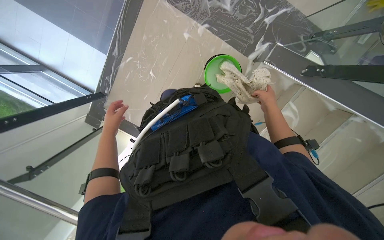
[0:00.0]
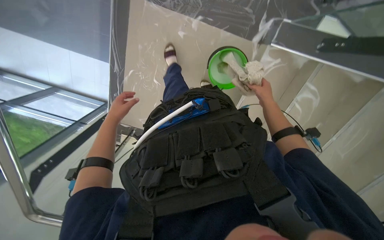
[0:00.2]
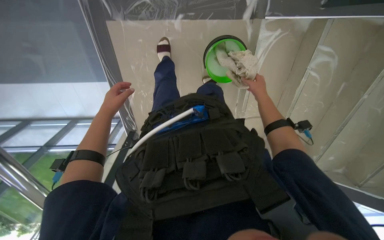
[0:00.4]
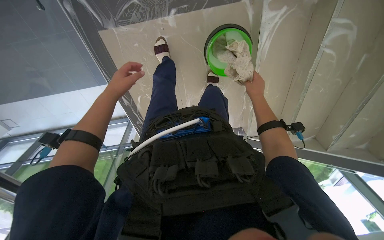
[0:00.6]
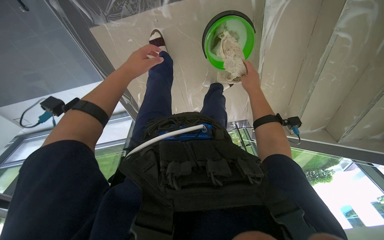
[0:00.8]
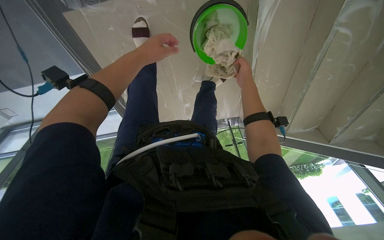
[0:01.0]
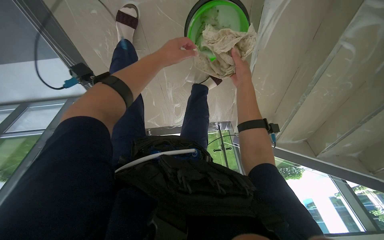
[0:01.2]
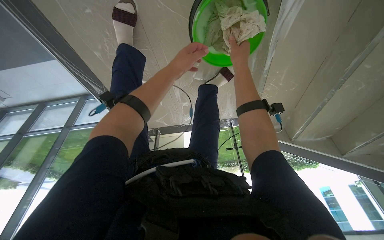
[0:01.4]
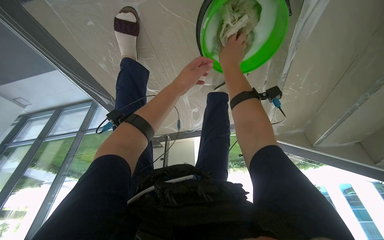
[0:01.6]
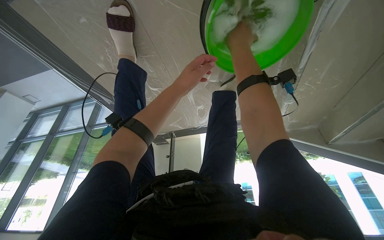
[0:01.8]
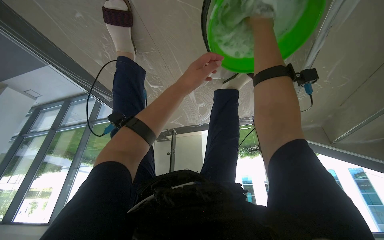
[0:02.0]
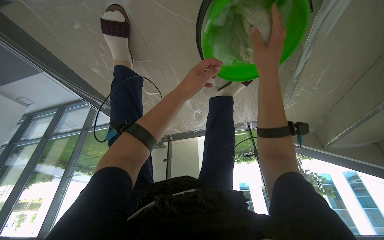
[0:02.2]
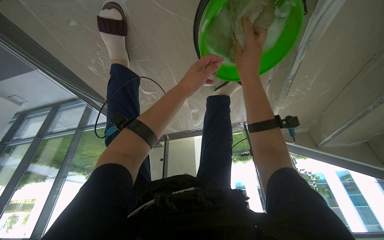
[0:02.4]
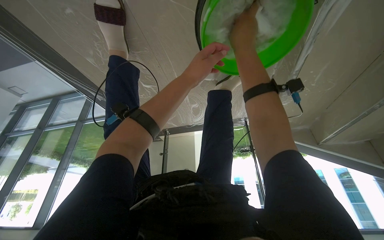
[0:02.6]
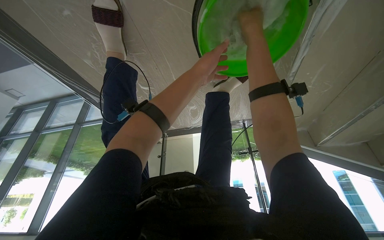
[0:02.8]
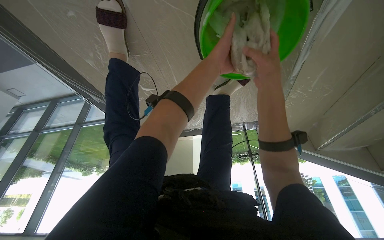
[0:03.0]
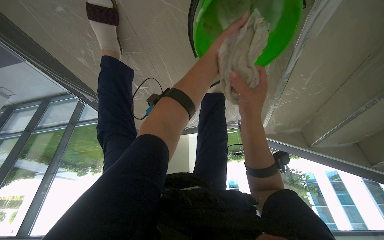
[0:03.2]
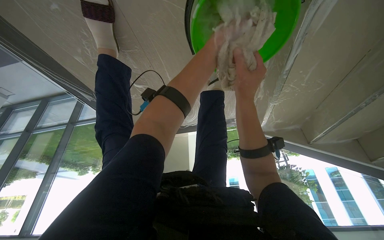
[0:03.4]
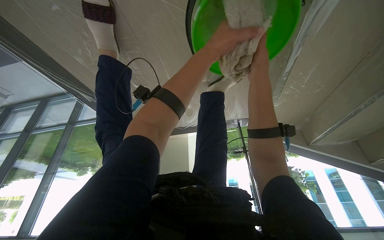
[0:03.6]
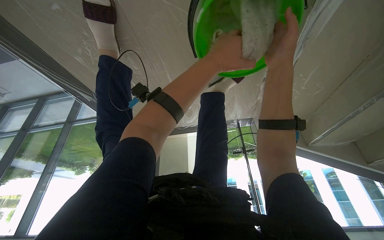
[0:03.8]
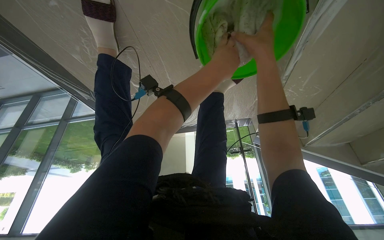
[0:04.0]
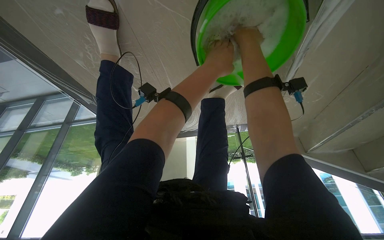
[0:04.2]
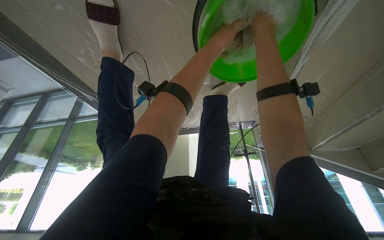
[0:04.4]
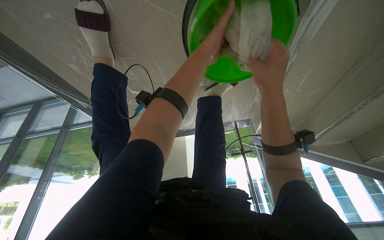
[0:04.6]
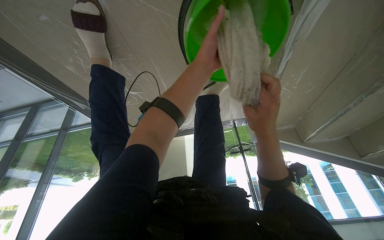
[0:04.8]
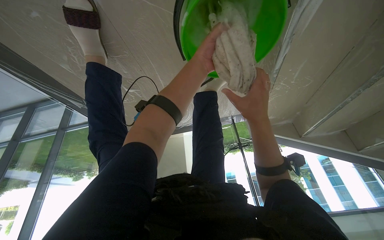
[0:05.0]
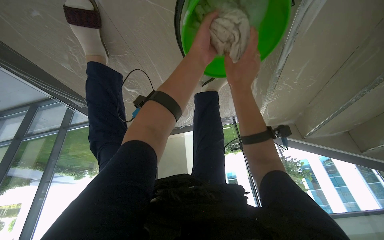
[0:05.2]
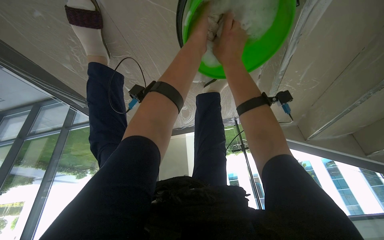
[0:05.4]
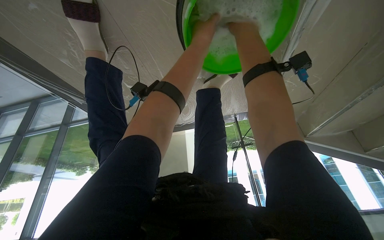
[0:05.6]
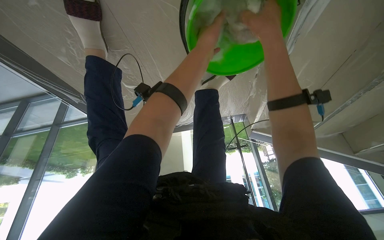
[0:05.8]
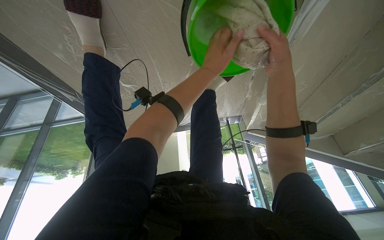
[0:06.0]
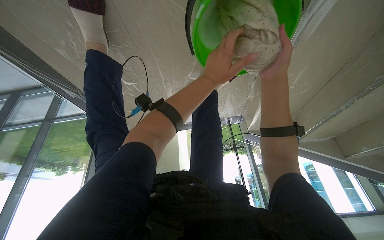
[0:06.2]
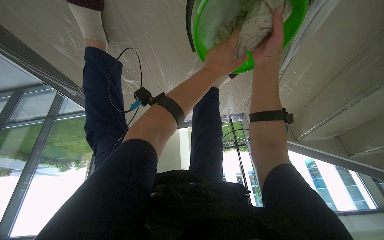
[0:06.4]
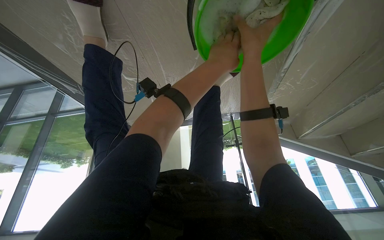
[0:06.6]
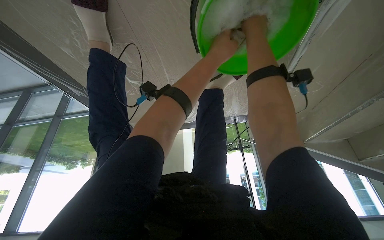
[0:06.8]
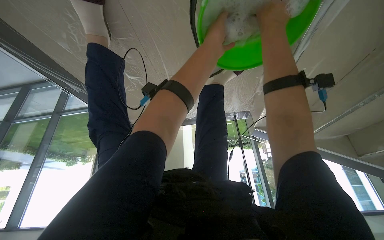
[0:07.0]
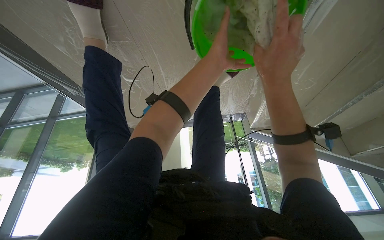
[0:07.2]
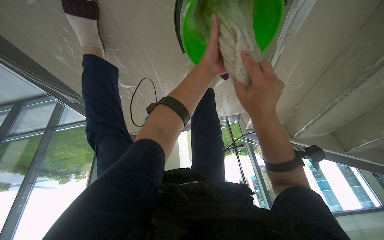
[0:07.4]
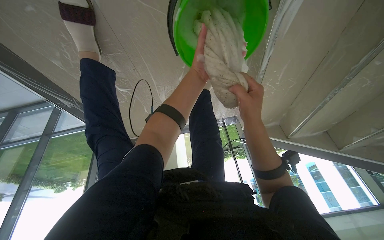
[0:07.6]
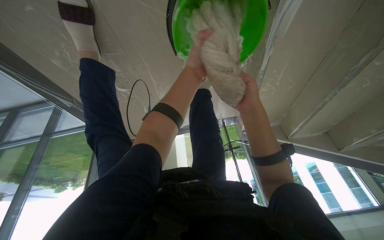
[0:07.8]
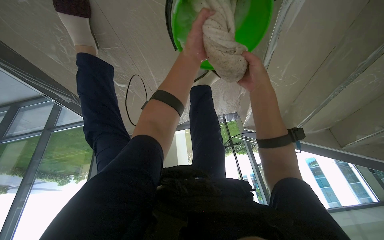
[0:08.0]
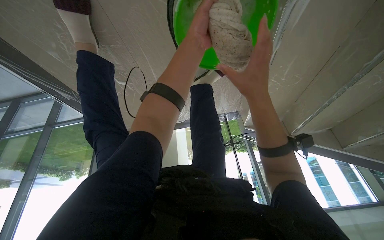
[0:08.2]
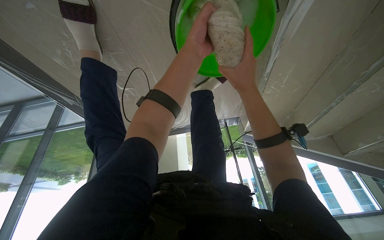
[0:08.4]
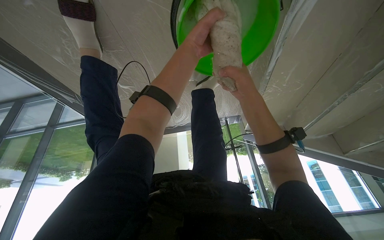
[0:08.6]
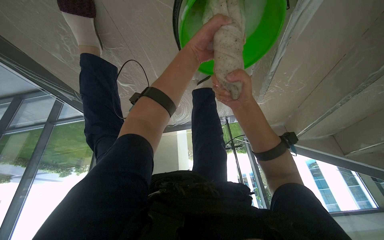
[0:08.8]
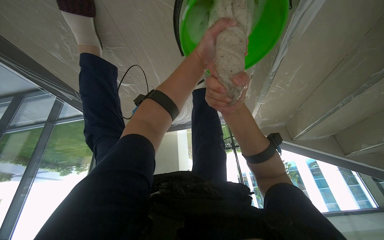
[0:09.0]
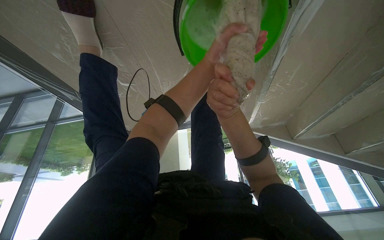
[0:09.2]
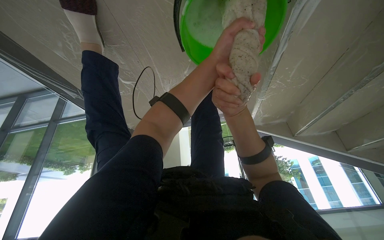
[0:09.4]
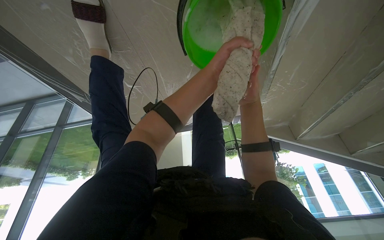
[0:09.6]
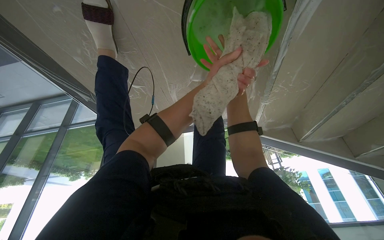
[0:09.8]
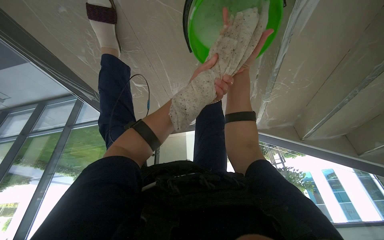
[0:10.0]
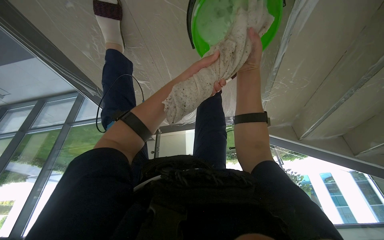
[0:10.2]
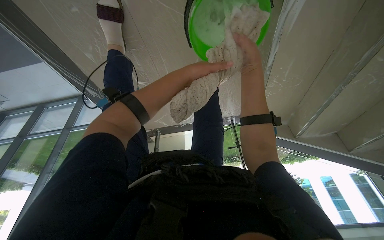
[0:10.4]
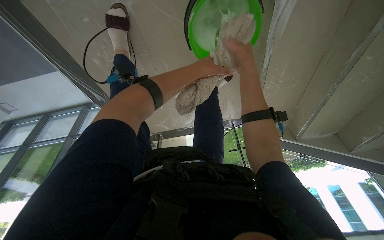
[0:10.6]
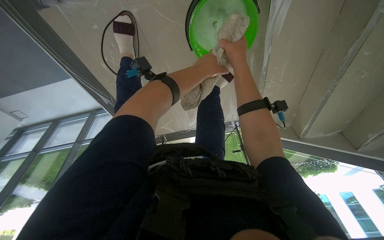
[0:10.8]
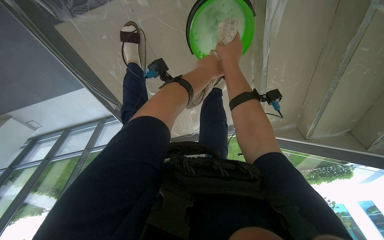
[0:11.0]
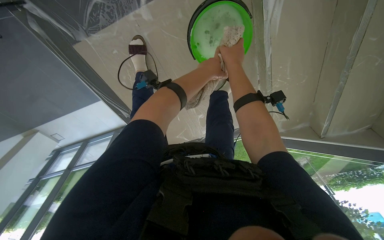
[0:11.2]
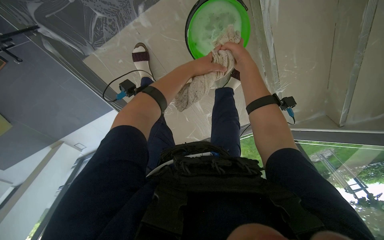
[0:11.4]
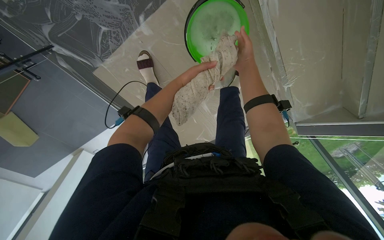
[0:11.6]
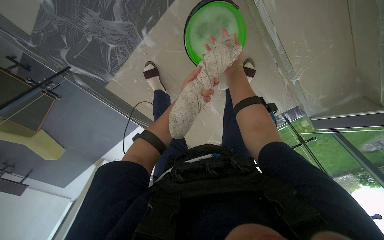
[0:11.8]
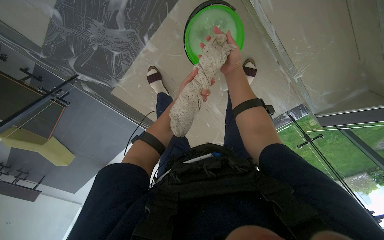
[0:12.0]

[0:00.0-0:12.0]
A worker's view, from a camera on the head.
Job: wiping surfaces.
The whole recording: Wiping stairs and railings. The worker wipes the glass railing and the underside of the stairs with a cloth.
0:00.0 to 0:01.6: The camera travels about 50 cm. The camera sweeps to the left, by some 15 degrees. The camera pitches downward, by roughly 15 degrees. The scene turns roughly 35 degrees counterclockwise in the picture.
0:01.6 to 0:03.0: The left hand moves up the picture and to the right, roughly 15 cm; the right hand swings up and down the picture, roughly 15 cm each way, with 3 reversals.
0:03.0 to 0:04.4: The right hand is displaced up the picture by about 15 cm.
0:04.4 to 0:06.0: The right hand swings up and down the picture, about 25 cm each way, with 2 reversals.
0:06.0 to 0:07.6: The right hand is displaced down the picture by about 15 cm.
0:09.0 to 0:10.4: The left hand reaches roughly 5 cm farther from the camera, then returns.
0:10.4 to 0:12.0: The camera is aimed about 25 degrees further to the left. The wearer looks some 15 degrees further upward.

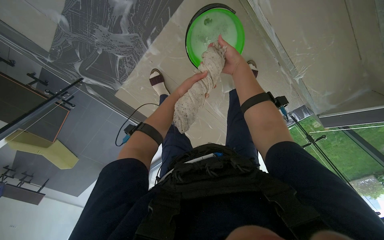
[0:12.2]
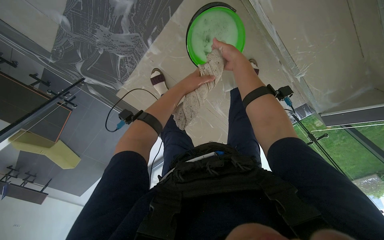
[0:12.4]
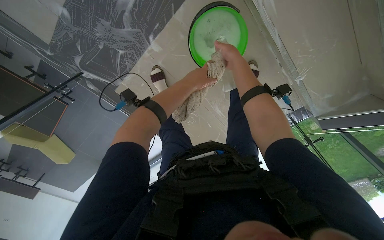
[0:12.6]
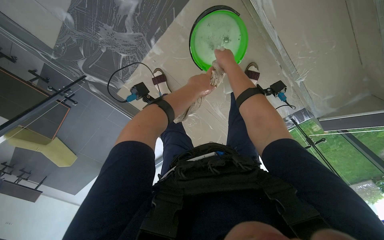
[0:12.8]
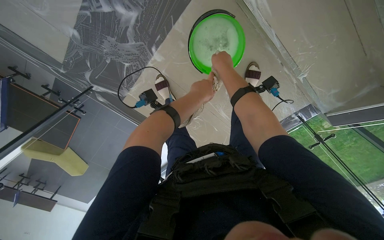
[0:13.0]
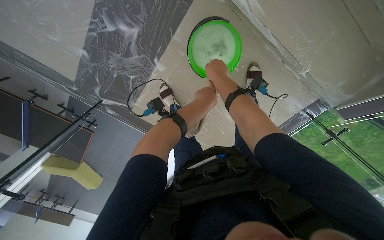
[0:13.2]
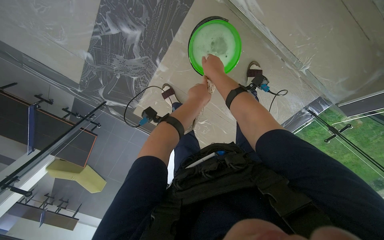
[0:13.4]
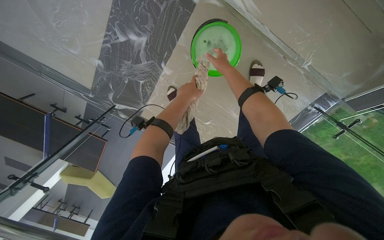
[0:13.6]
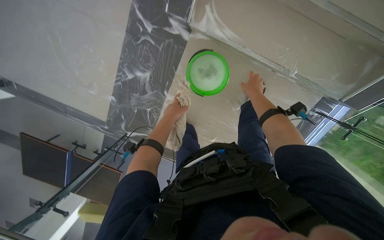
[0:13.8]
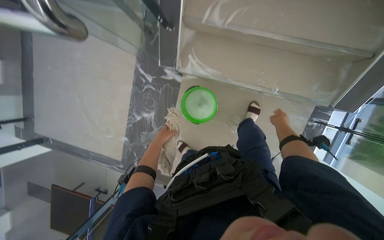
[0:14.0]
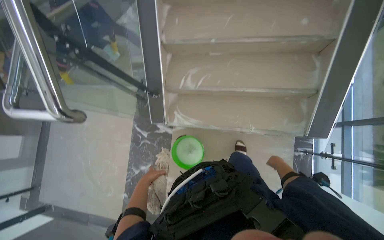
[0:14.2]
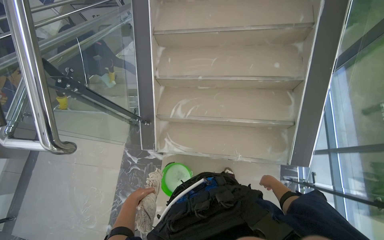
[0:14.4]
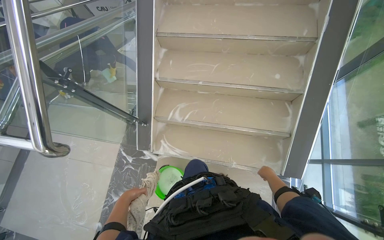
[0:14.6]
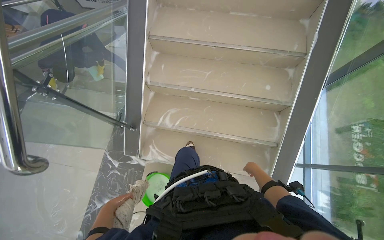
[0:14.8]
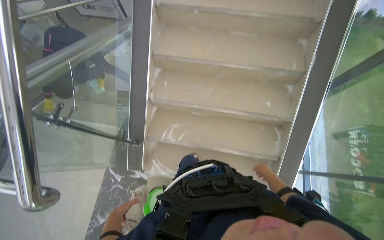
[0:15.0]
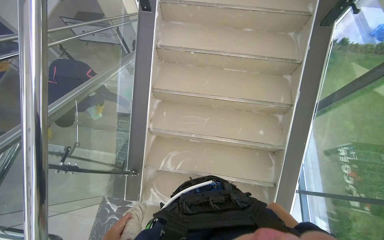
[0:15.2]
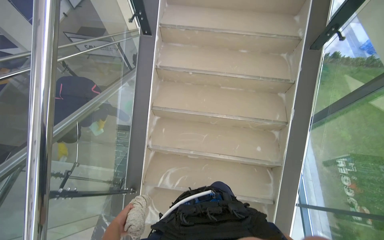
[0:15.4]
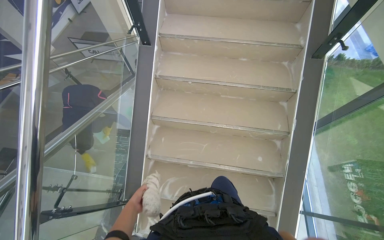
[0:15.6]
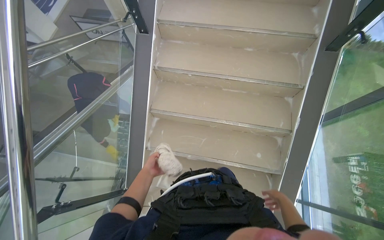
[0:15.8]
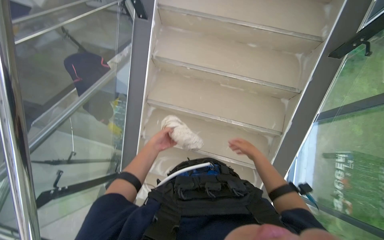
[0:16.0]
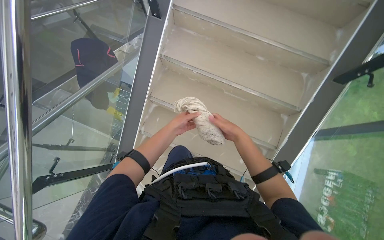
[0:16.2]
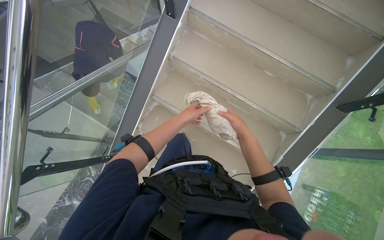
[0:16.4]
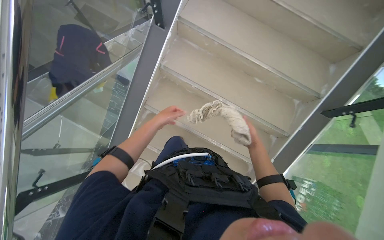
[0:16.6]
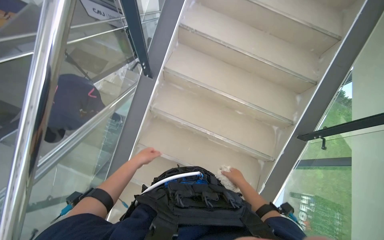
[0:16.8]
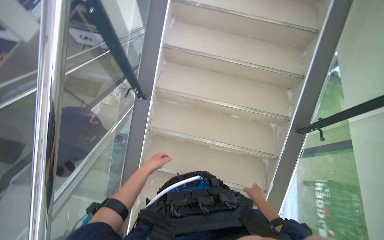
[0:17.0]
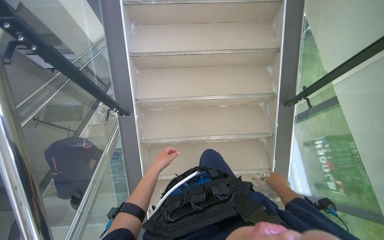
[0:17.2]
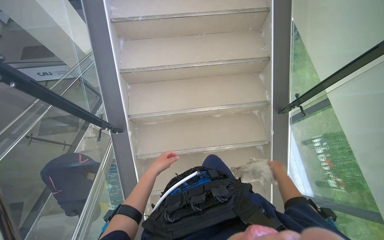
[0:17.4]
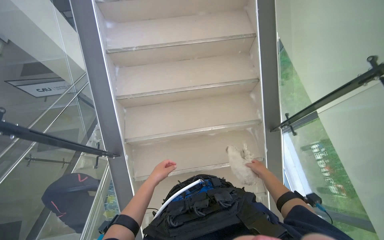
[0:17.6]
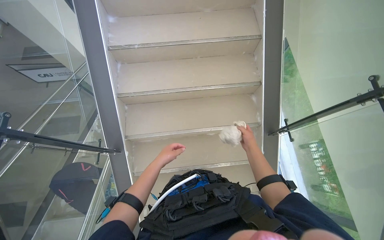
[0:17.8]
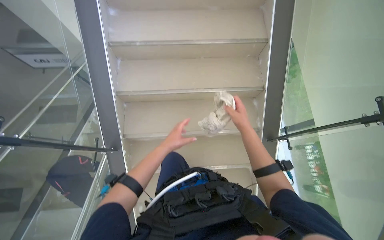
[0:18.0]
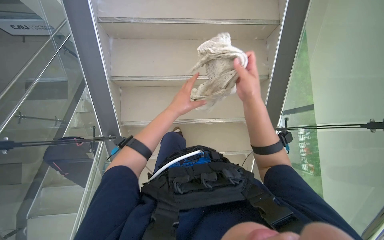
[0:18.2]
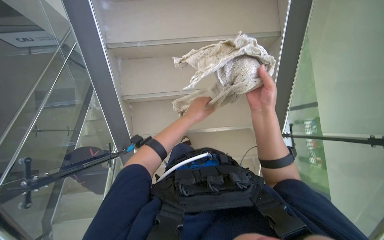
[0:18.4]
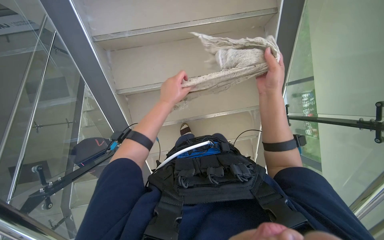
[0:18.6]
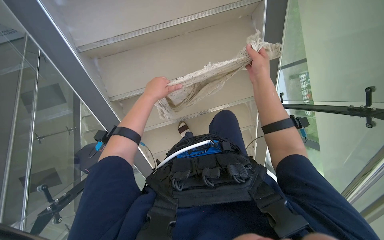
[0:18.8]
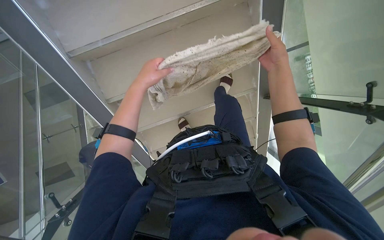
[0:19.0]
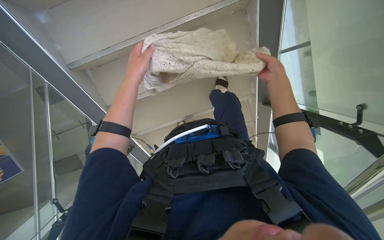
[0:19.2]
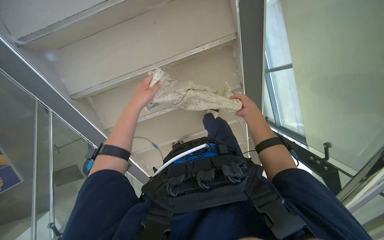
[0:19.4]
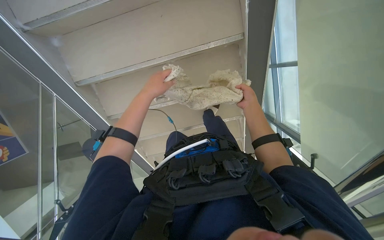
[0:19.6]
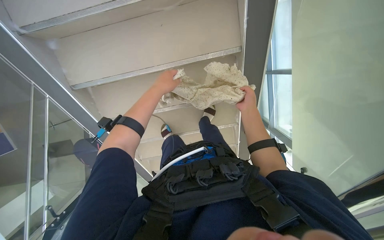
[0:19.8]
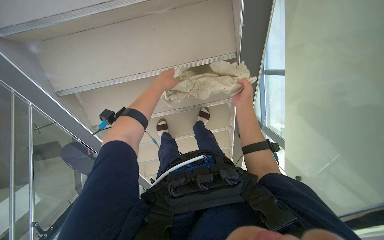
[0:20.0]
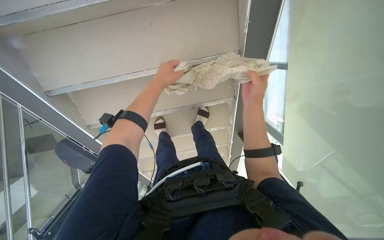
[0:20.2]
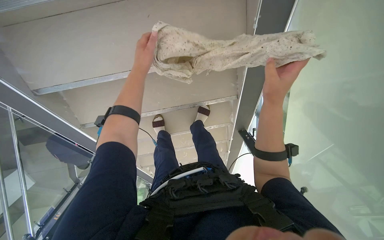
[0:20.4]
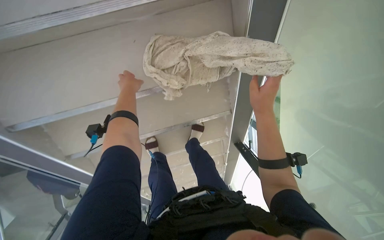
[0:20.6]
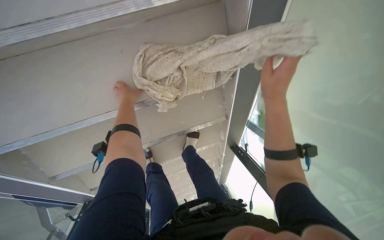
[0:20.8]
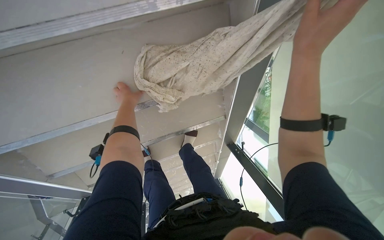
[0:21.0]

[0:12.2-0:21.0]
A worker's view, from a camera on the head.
Job: wiping surfaces.
The whole recording: Wiping stairs and railings. The worker wipes the glass railing and the underside of the stairs with a cloth.
0:13.6 to 0:15.2: The wearer moves about 70 cm. The view tips upward by some 60 degrees.
0:15.2 to 0:16.6: The head travels roughly 50 cm. The view tips downward by roughly 15 degrees.
0:16.6 to 0:18.0: The camera travels some 60 cm. The scene rotates counterclockwise by about 30 degrees.
0:18.0 to 0:19.6: The wearer looks about 20 degrees further downward.
0:19.6 to 0:21.0: The right hand moves nearer to the camera and up the picture, some 30 cm. Meanwhile the left hand shifts roughly 15 cm farther from the camera.
